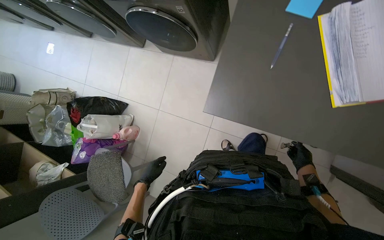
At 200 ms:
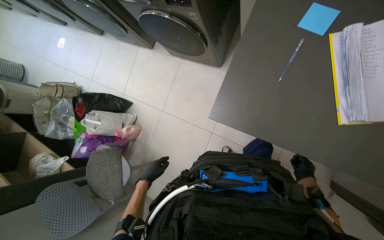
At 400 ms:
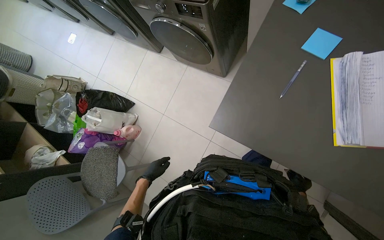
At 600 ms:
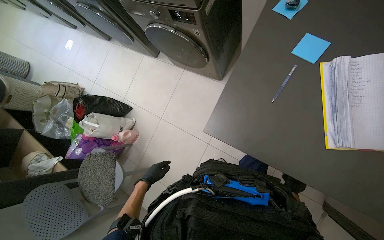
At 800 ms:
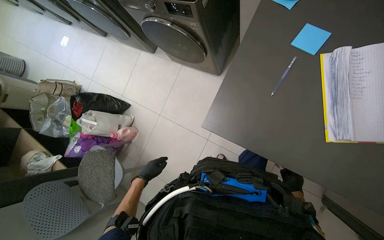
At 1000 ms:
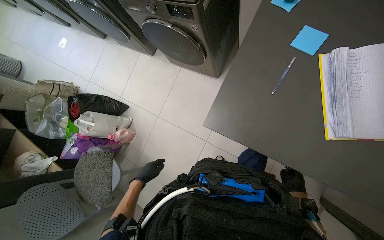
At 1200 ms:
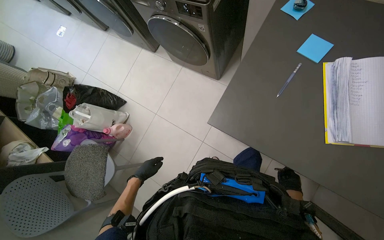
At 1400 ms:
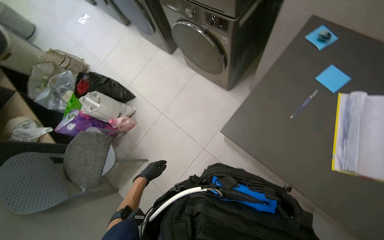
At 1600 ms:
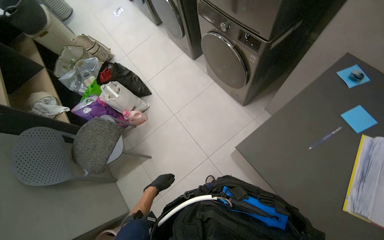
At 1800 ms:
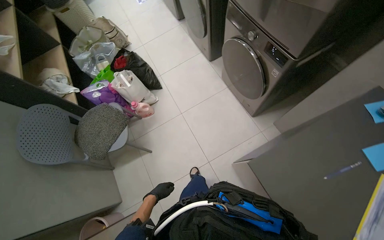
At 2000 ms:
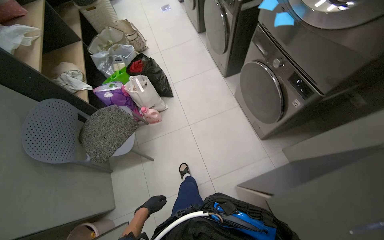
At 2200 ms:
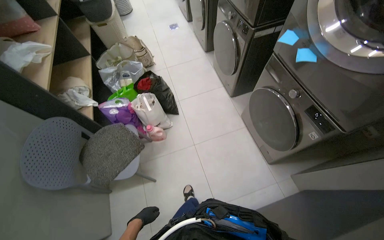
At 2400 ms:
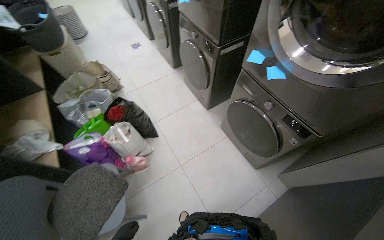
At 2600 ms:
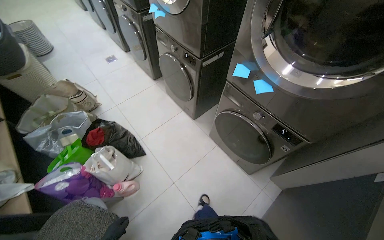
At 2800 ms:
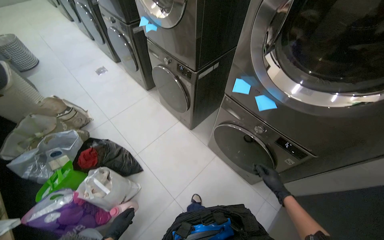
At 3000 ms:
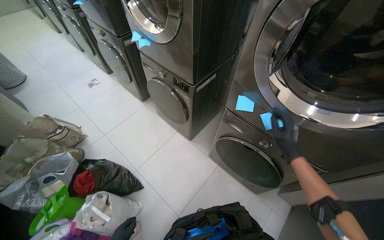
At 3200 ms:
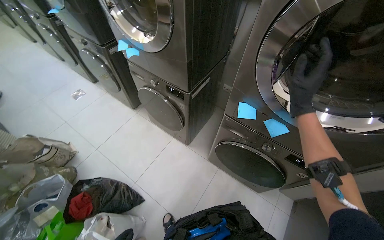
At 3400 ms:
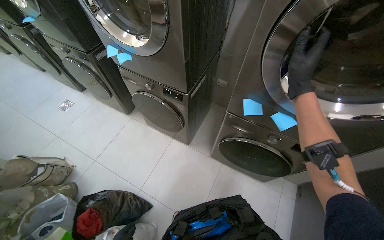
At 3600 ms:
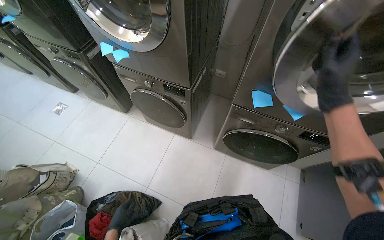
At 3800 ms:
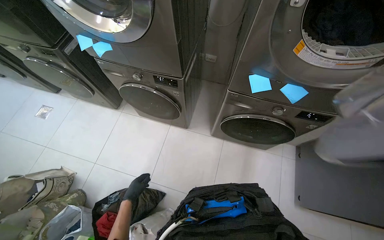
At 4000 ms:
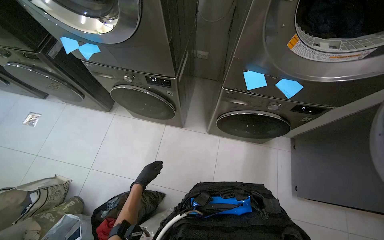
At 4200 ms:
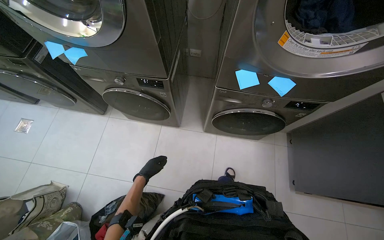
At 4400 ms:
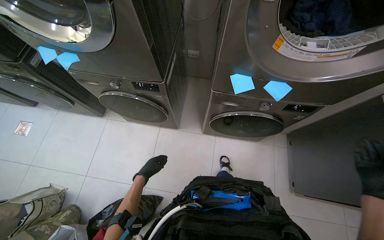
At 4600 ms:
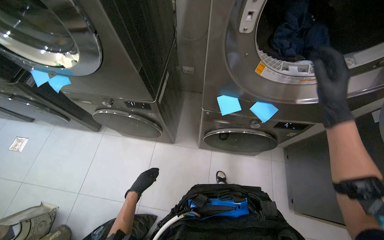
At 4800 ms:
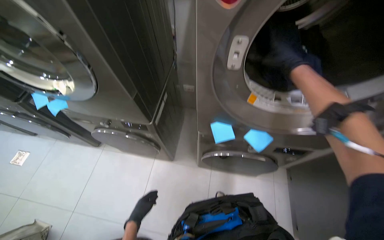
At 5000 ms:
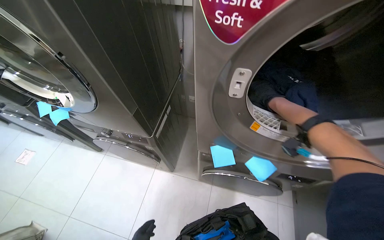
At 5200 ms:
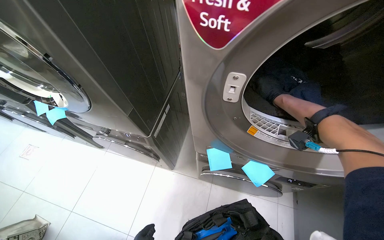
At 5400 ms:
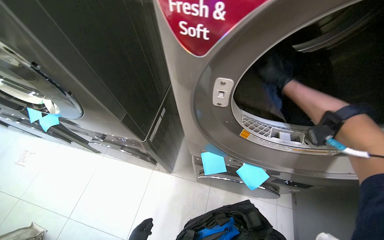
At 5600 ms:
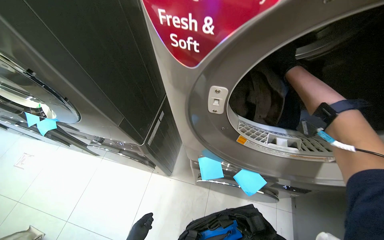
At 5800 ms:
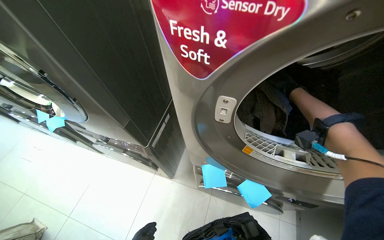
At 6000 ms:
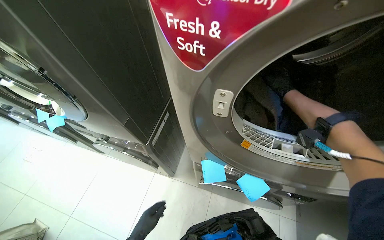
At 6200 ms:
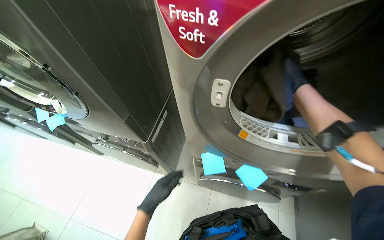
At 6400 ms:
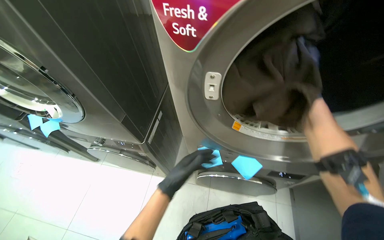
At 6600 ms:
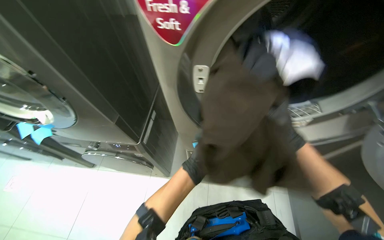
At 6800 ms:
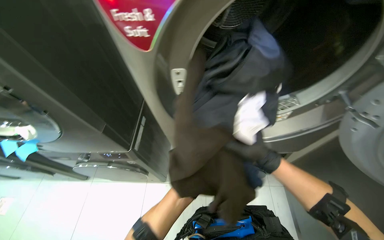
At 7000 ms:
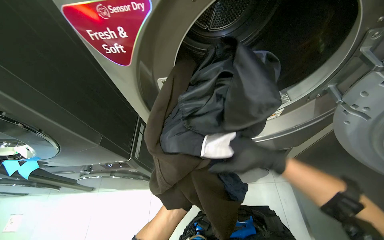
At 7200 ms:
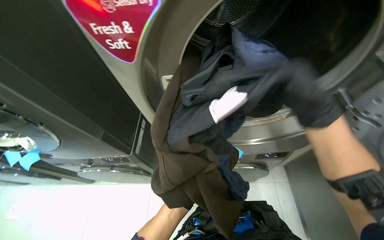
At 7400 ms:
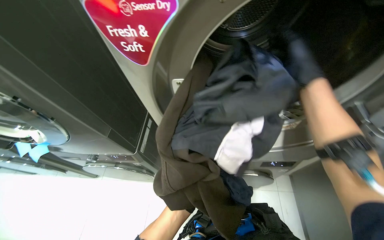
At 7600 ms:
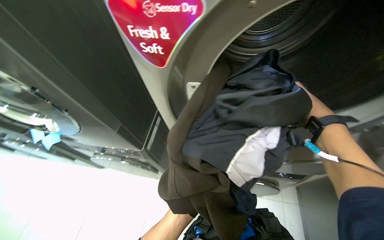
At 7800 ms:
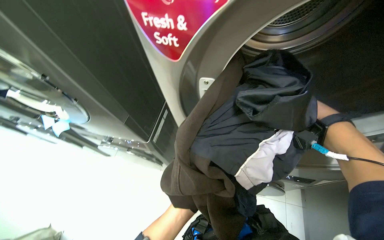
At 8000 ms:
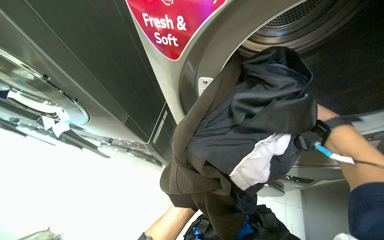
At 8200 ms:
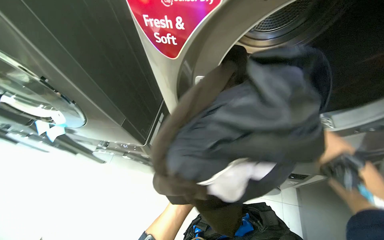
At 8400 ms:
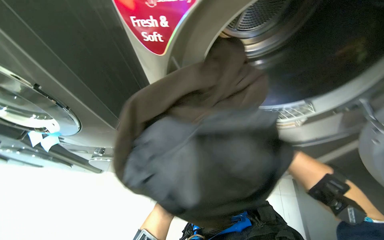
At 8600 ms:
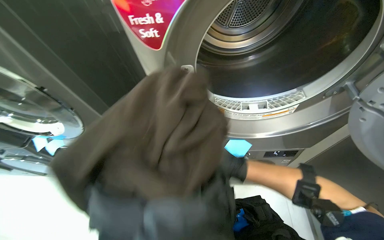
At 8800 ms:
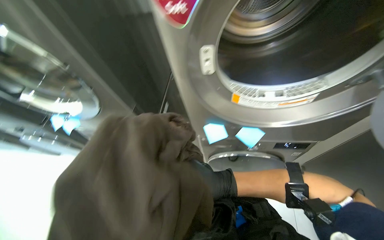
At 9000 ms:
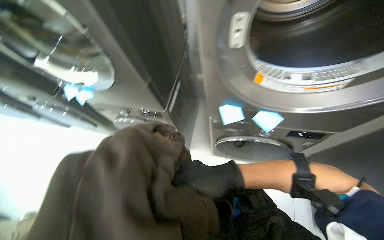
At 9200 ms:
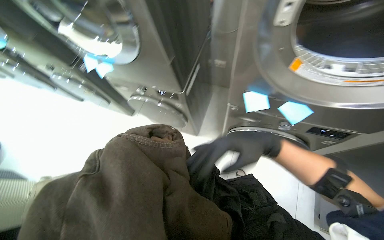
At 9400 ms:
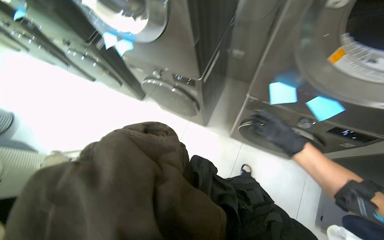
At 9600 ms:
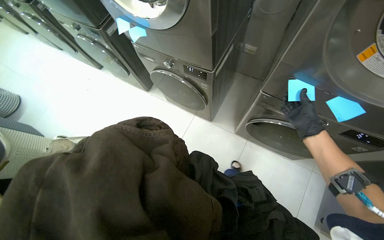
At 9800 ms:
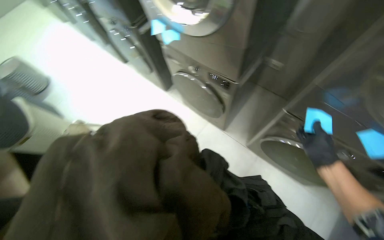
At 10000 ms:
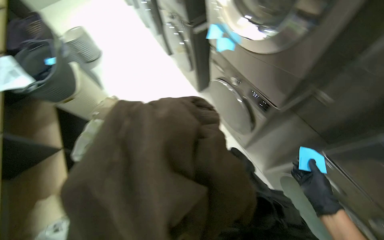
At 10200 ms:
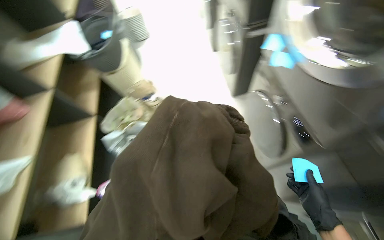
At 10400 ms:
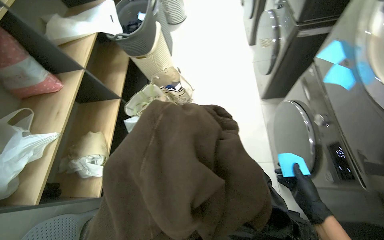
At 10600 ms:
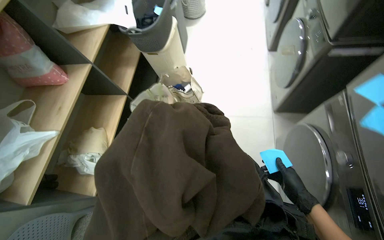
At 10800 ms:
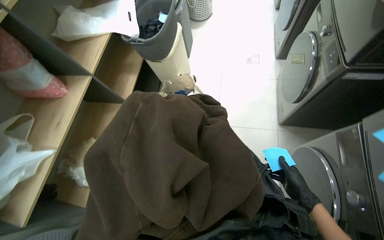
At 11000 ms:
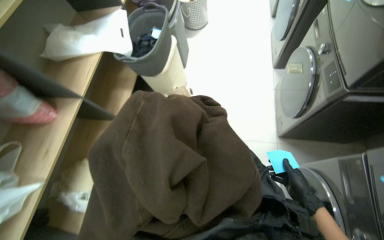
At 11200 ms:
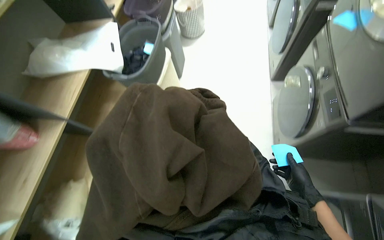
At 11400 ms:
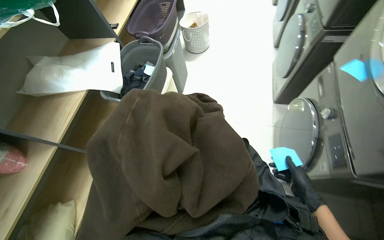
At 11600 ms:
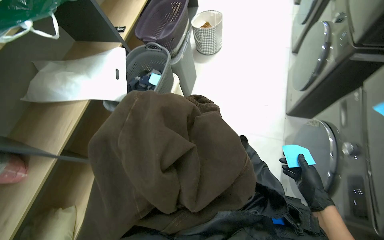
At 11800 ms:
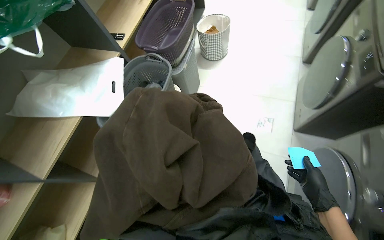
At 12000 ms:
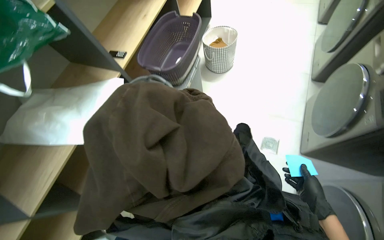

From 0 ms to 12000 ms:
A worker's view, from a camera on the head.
Job: managing laundry.
The whole recording: Processing and organizing laundry. The worker sorts items, loads and unloads laundry from machines, and organizes with sticky notes.
From 0 ms to 1600 ms: The scene rotates clockwise by about 35 degrees.
From 1600 ms to 3000 ms: The camera is carried some 70 cm. The camera sweeps to the right, by some 20 degrees. The view tips upward by roughly 15 degrees.
From 3000 ms to 4400 ms: The head rotates approximately 30 degrees to the right. The view tilts some 15 degrees downward.
From 9000 ms to 10400 ms: The head travels approximately 40 cm. The wearer looks roughly 75 degrees further to the left. The view tips downward by some 15 degrees.
From 10400 ms to 12000 ms: The camera is carried roughly 1 m.

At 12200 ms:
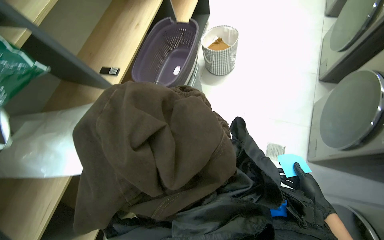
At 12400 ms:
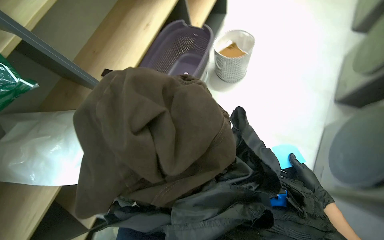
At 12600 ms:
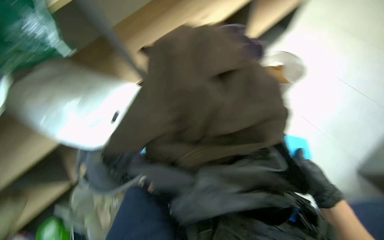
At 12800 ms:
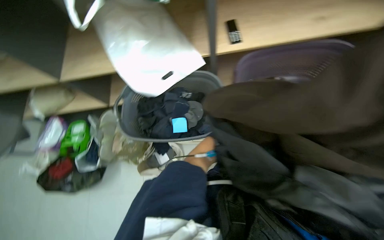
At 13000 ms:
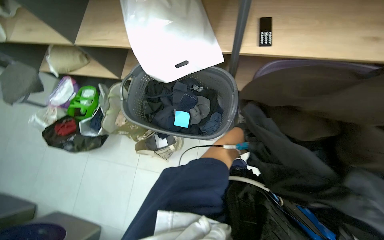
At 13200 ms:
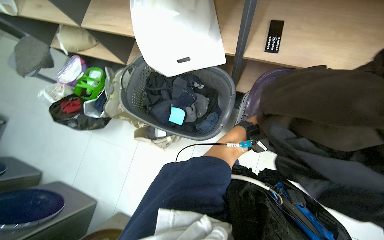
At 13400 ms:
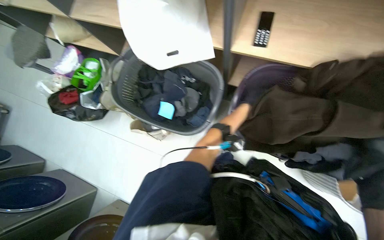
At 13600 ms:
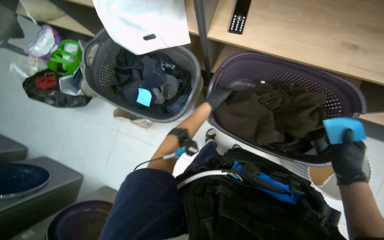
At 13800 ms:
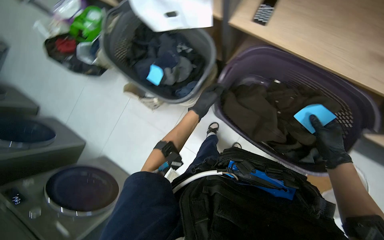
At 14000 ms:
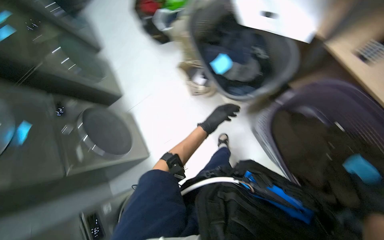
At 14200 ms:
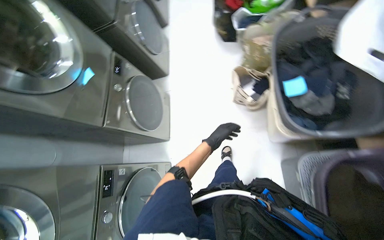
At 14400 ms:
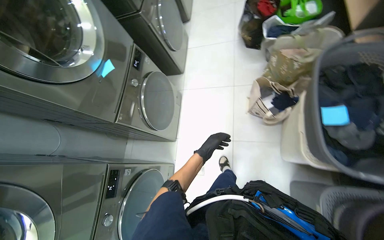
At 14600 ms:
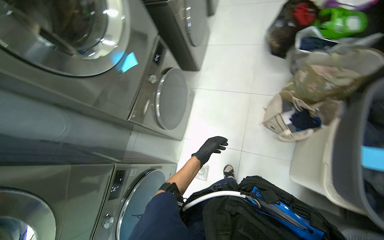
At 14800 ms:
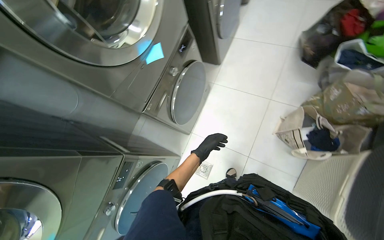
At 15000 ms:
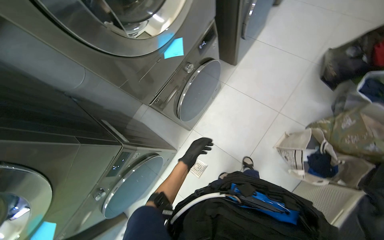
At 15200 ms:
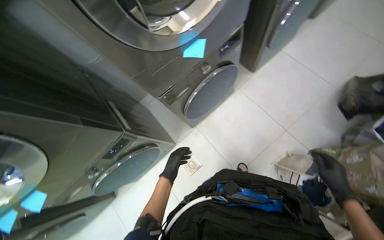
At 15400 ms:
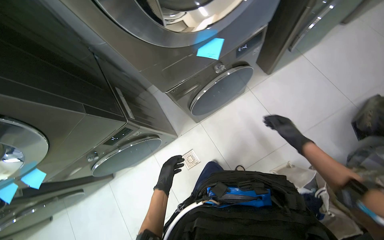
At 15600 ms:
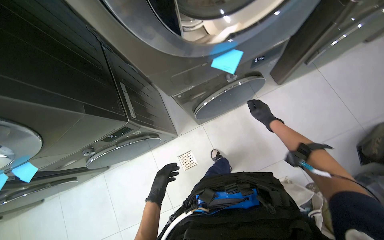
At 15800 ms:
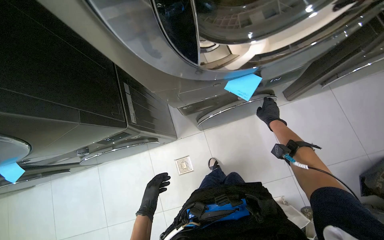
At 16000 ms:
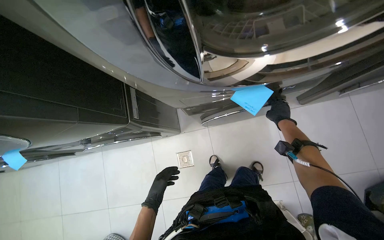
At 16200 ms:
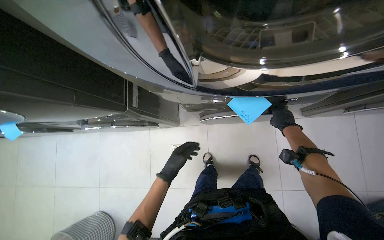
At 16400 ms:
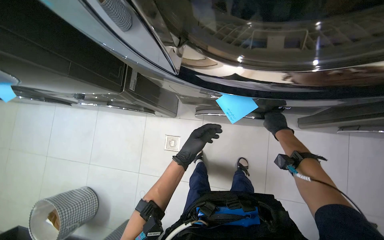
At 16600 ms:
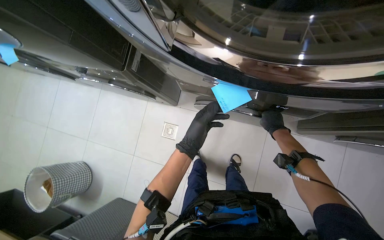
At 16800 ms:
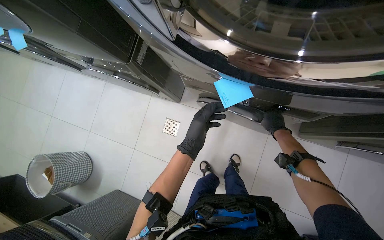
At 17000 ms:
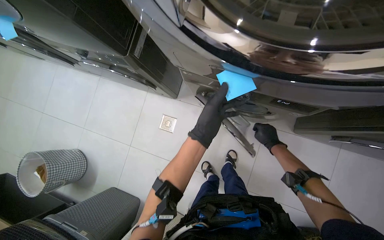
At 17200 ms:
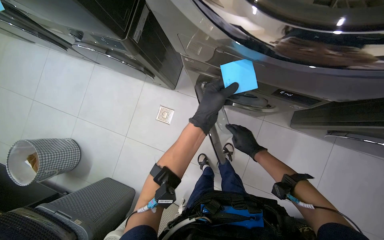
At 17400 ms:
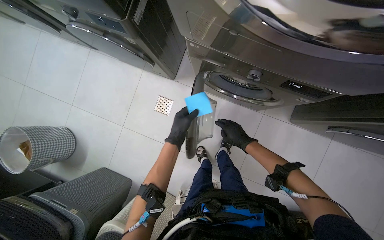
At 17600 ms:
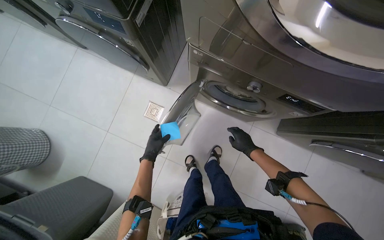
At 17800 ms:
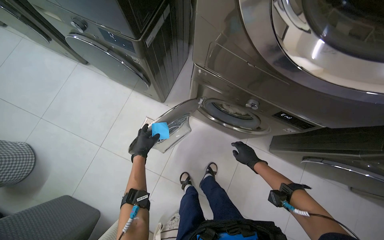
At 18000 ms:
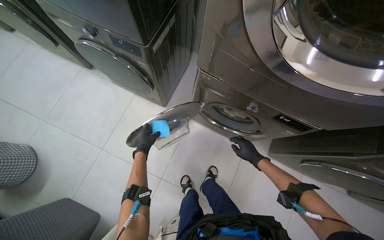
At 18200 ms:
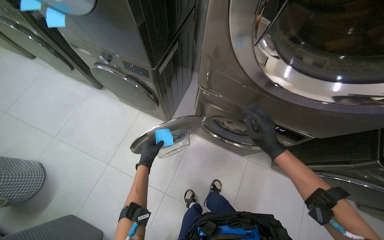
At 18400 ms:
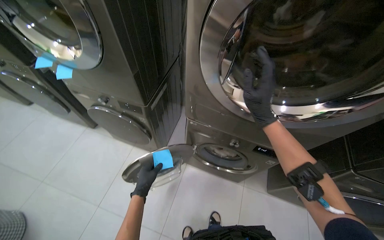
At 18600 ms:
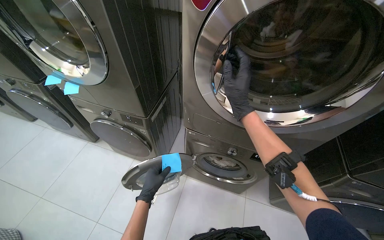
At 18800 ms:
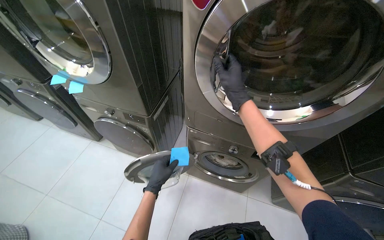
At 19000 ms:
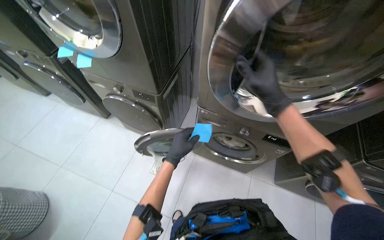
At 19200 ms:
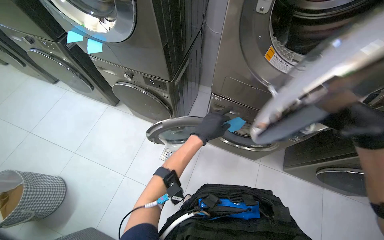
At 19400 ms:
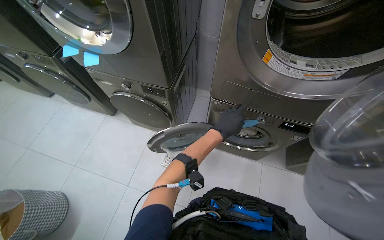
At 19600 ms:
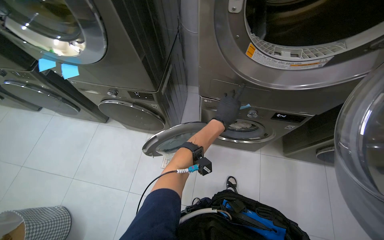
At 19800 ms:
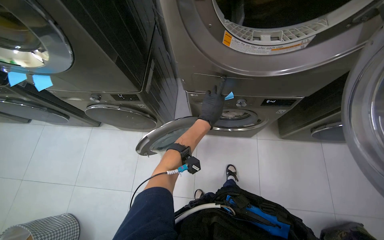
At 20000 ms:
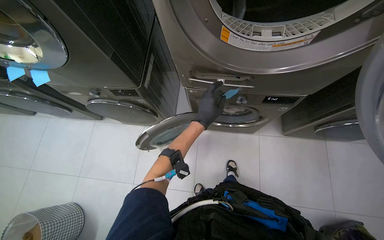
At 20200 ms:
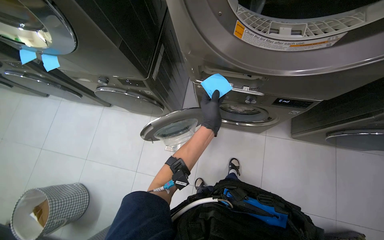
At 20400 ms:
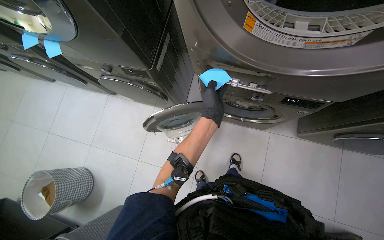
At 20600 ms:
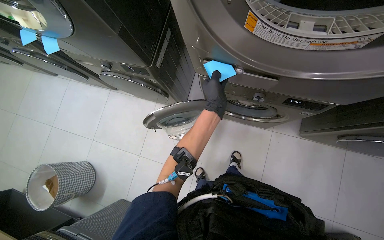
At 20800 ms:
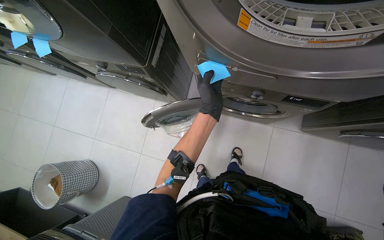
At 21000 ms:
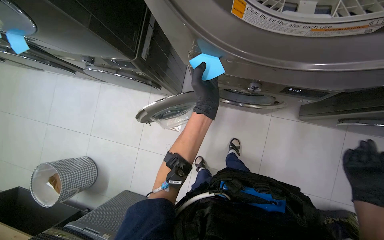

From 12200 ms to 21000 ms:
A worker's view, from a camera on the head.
Job: managing laundry.
The whole recording: Processing and organizing laundry. The worker sorts items, loads and unloads laundry from machines, and organizes with sticky notes.
From 12200 ms to 13600 ms: The head travels about 50 cm. The head rotates about 70 degrees to the left. The camera pitches downward, by about 30 degrees.
From 13600 ms to 15200 ms: The head travels about 70 cm. The wearer's head swings approximately 115 degrees to the left. The view tilts approximately 20 degrees downward.
From 15200 ms to 16600 ms: The view tilts about 20 degrees downward. The scene turns some 55 degrees clockwise in the picture.
From 16600 ms to 18000 ms: The right hand heads to the left and down the picture, covering some 15 cm. The left hand moves to the left, farther from the camera and down the picture, roughly 35 cm.
From 19600 ms to 21000 ms: The camera pitches downward, by about 20 degrees.
